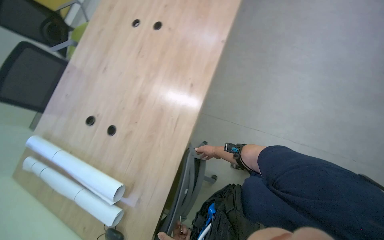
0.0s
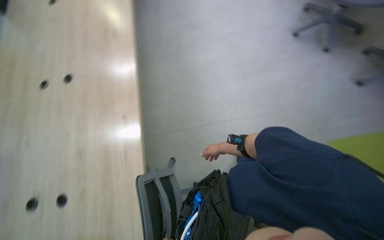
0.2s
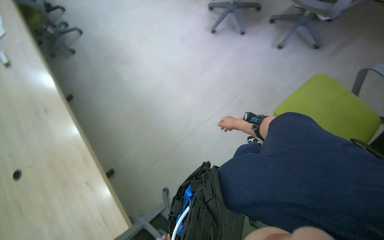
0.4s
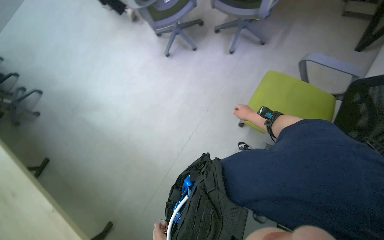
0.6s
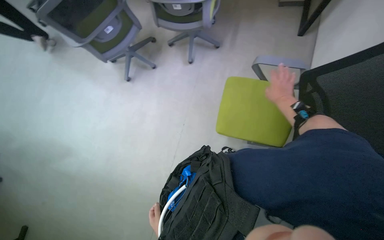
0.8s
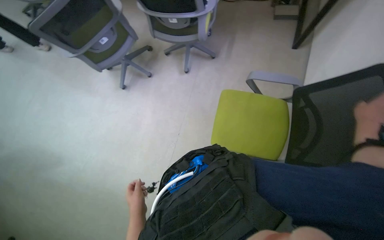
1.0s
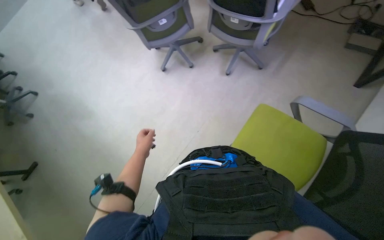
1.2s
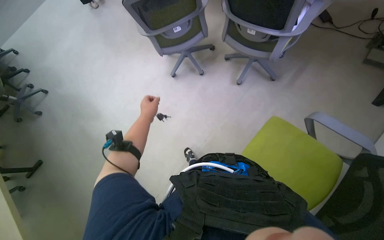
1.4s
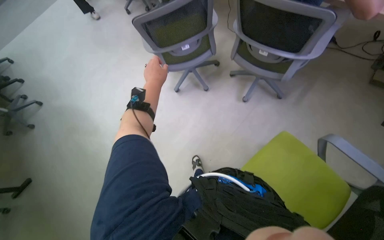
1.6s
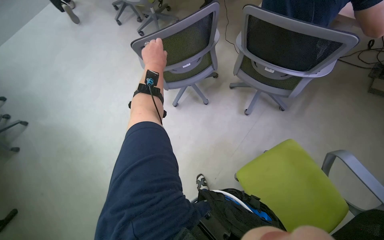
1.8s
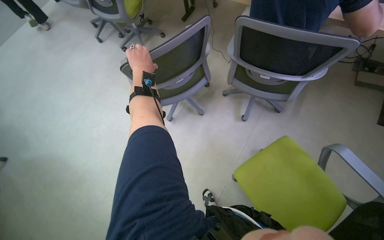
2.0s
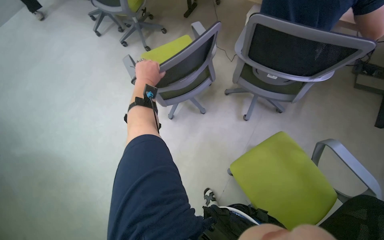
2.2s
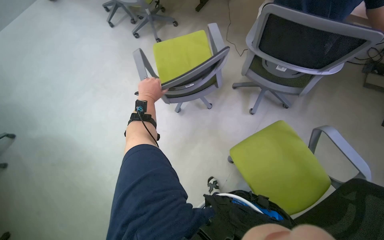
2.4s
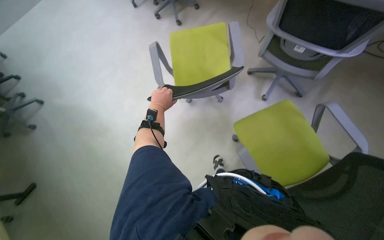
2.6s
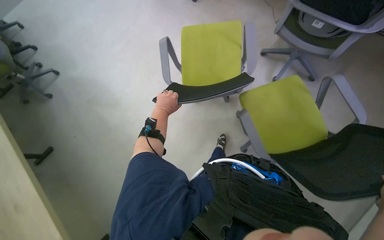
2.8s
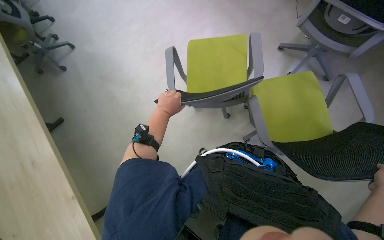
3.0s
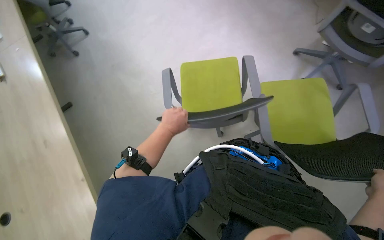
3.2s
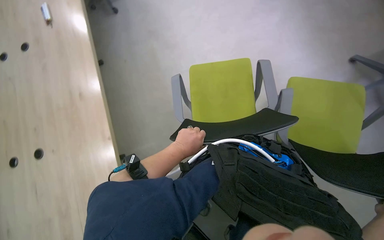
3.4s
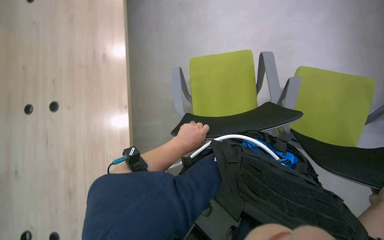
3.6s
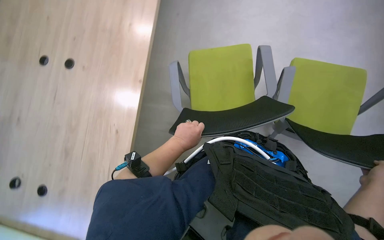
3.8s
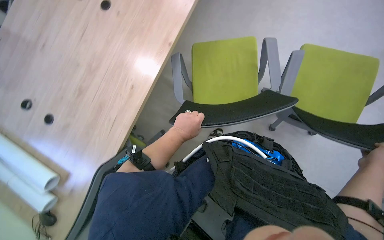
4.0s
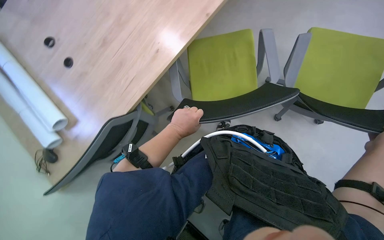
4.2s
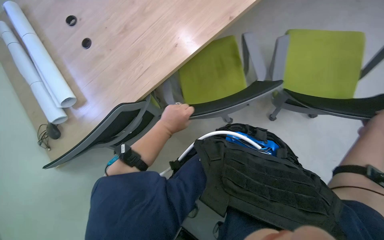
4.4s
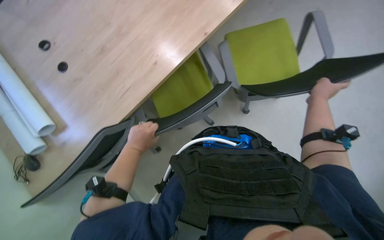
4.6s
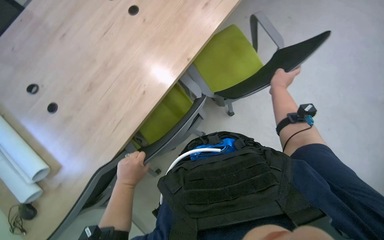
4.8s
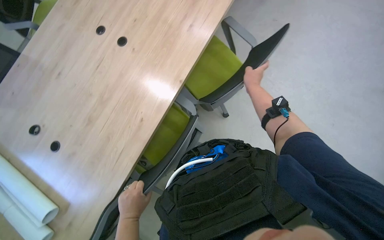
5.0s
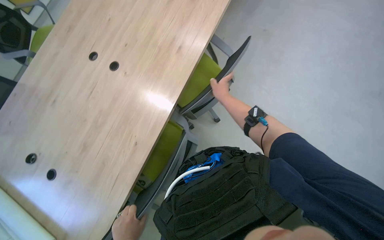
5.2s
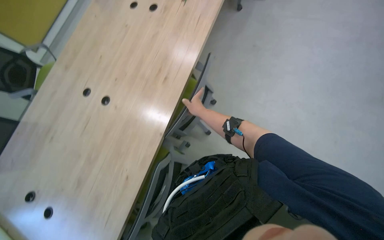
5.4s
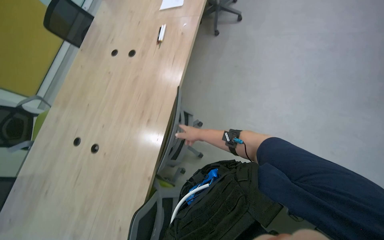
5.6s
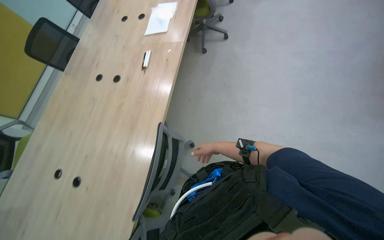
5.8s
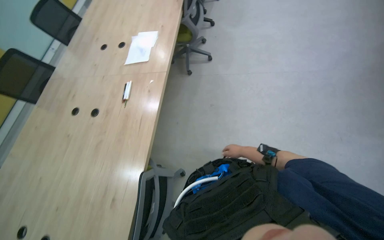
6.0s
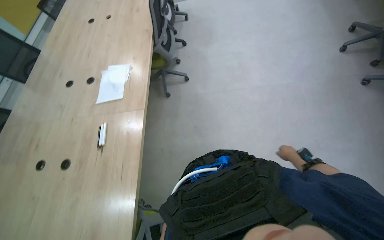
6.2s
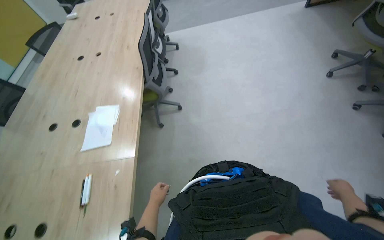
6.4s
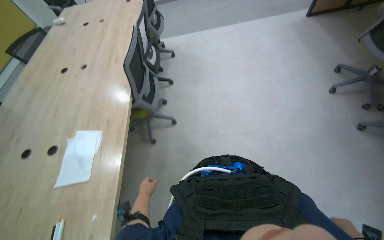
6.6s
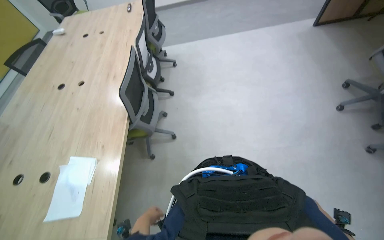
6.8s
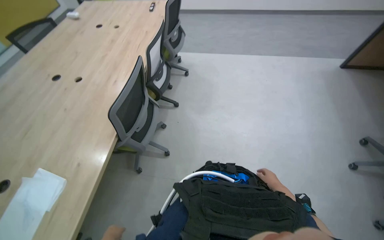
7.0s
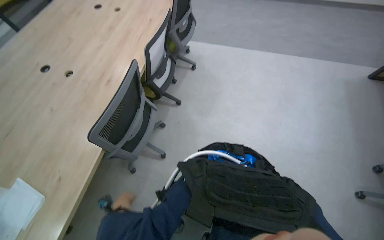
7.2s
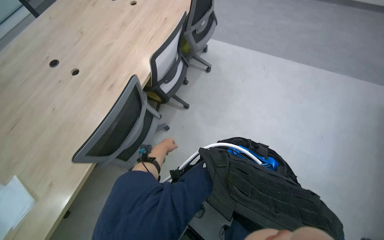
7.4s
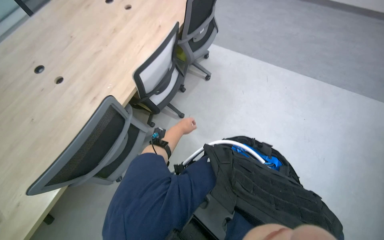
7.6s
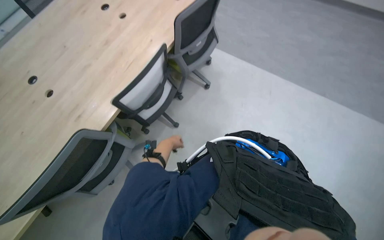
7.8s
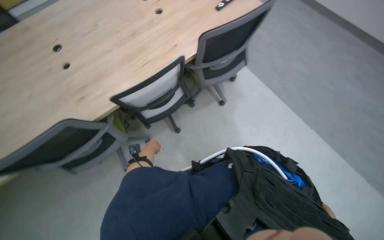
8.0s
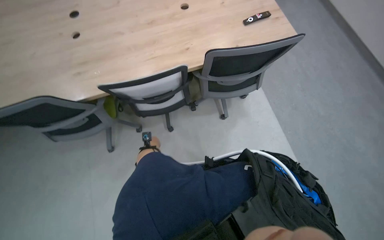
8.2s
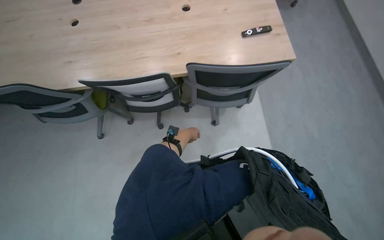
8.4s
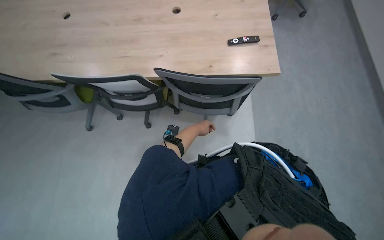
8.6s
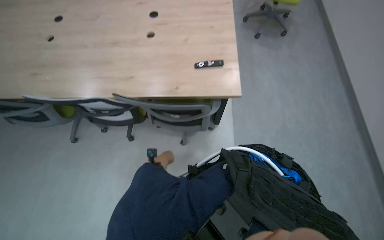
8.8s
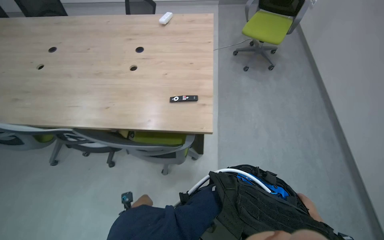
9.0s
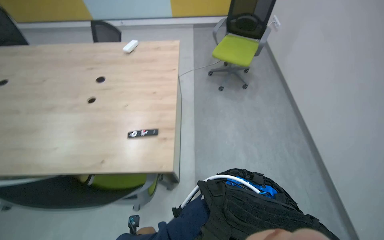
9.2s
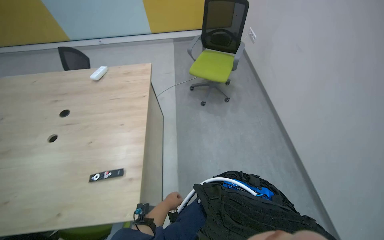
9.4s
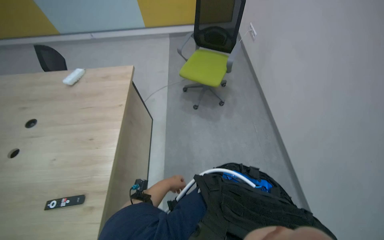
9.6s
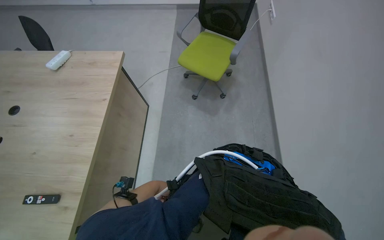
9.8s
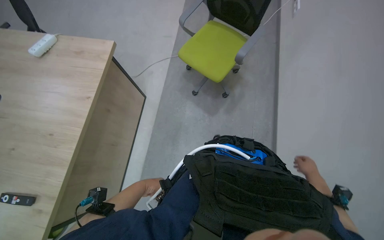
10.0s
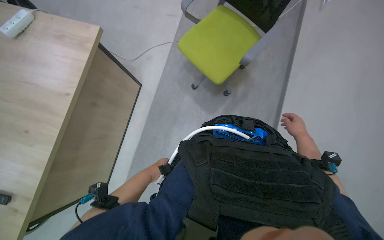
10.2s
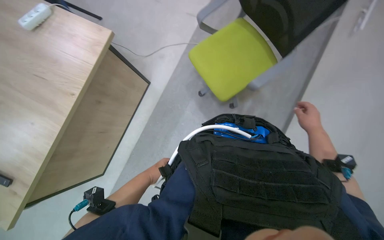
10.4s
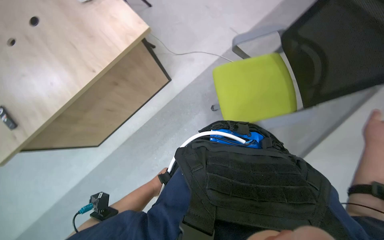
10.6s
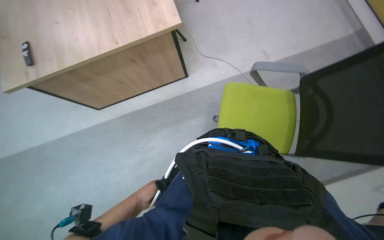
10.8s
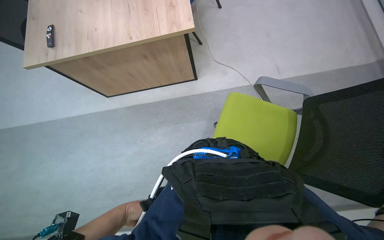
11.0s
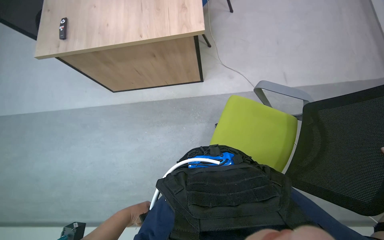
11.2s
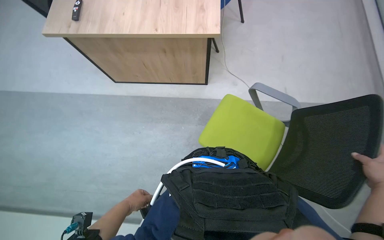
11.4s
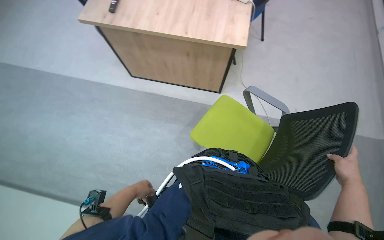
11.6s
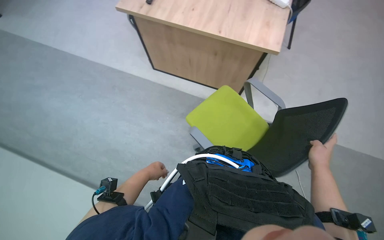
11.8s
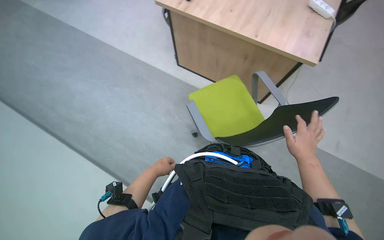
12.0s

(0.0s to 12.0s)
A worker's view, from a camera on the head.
Job: organizing items.
The whole recording: Moving chairs from table. The worker moves chairs away from the table to clear the area.
0.0s - 1.6s: The camera is carried some 60 cm. The wearer's head swings some 40 degrees to the right. The view tilts roughly 20 degrees upward.
1.6s - 3.0s: The left hand goes roughly 35 cm down the picture.
3.0s - 4.4s: The camera pitches downward, by about 15 degrees.
4.4s - 6.0s: The head travels approximately 60 cm. The head turns to the right by roughly 70 degrees. The wearer looks about 35 degrees further upward.
6.0s - 7.6s: The head travels roughly 1.5 m.
7.6s - 9.0s: The camera travels about 1.5 m. The head turns to the left by about 65 degrees.
9.0s - 10.4s: The camera is carried some 1.5 m. The wearer looks about 25 degrees further downward.
10.4s - 12.0s: Everything in view rotates roughly 40 degrees clockwise. The left hand moves approximately 15 cm down the picture and comes back.

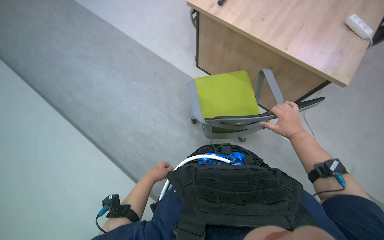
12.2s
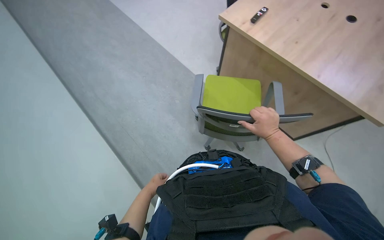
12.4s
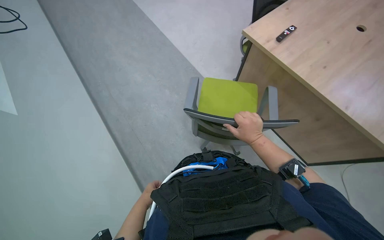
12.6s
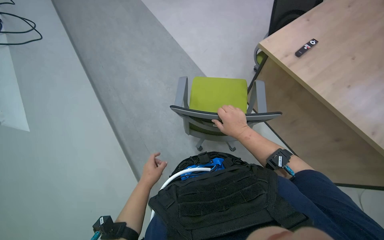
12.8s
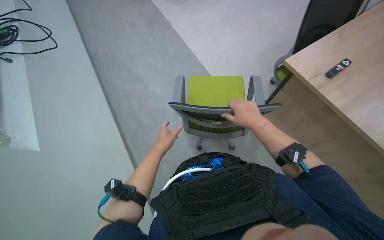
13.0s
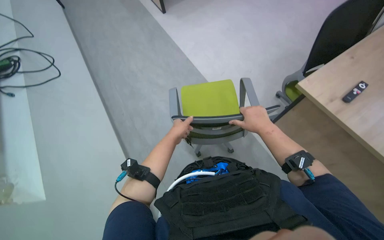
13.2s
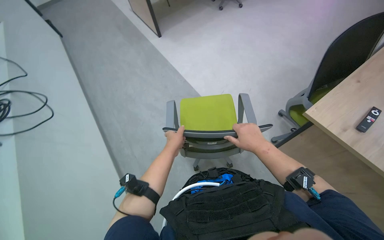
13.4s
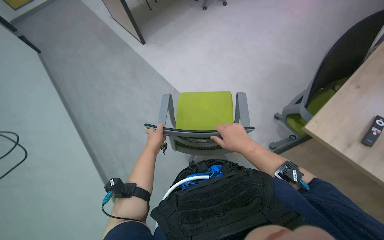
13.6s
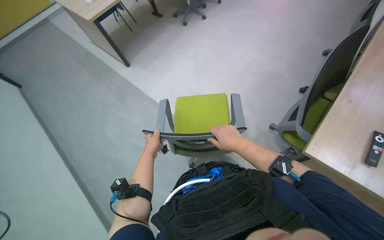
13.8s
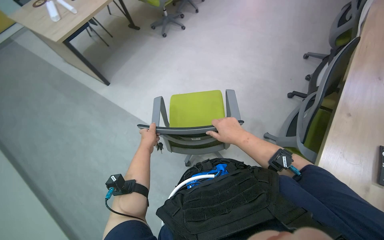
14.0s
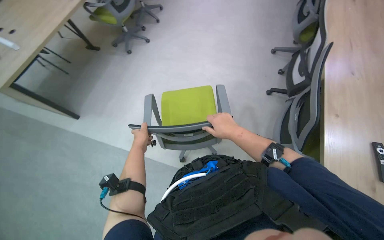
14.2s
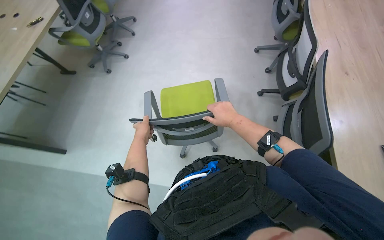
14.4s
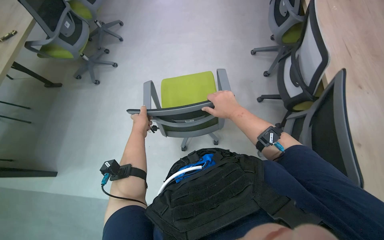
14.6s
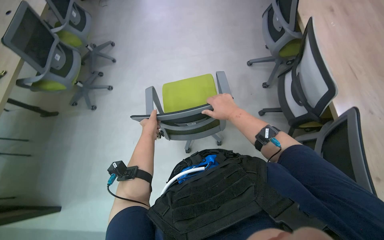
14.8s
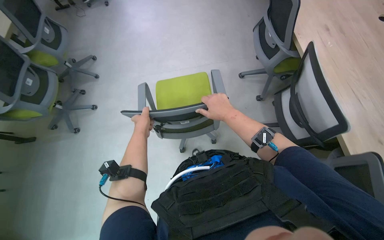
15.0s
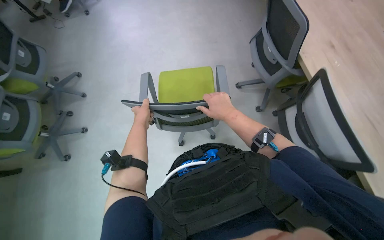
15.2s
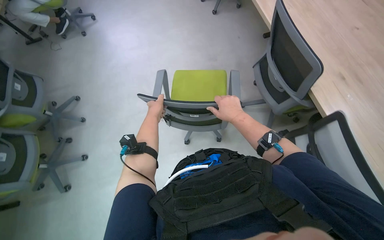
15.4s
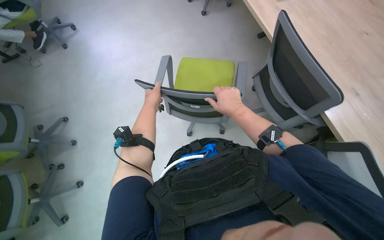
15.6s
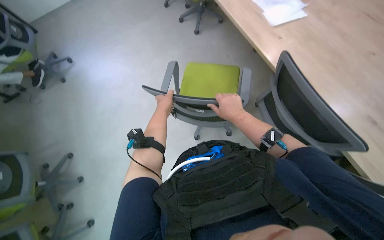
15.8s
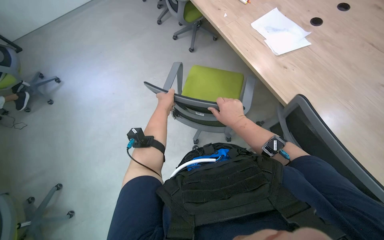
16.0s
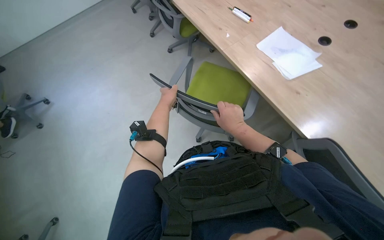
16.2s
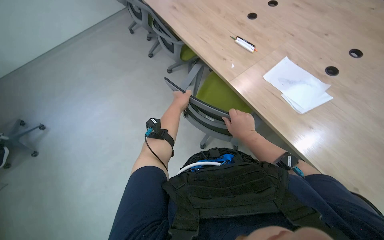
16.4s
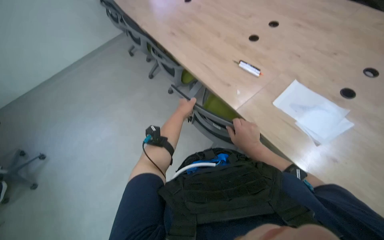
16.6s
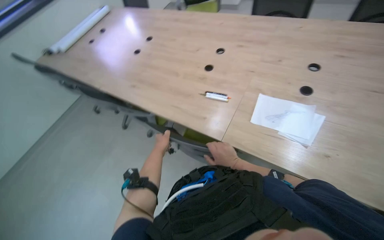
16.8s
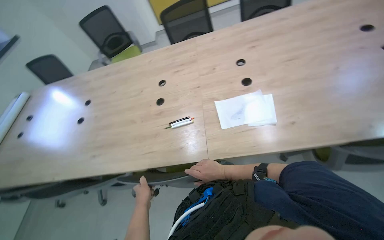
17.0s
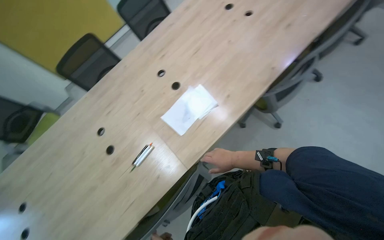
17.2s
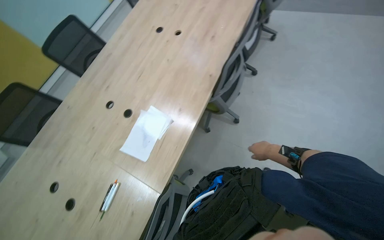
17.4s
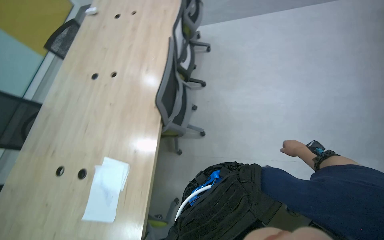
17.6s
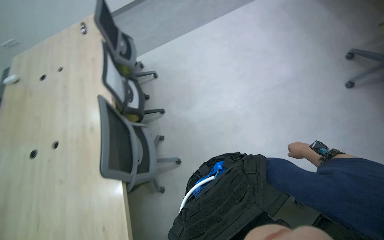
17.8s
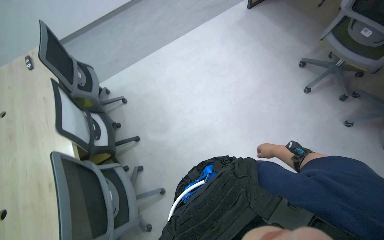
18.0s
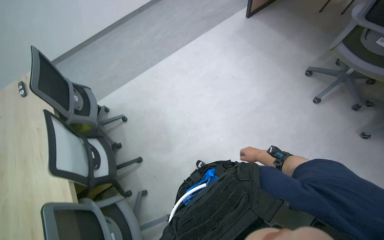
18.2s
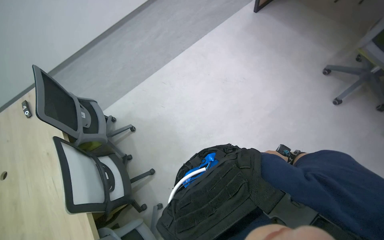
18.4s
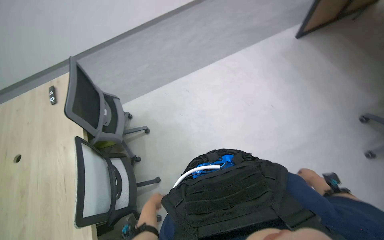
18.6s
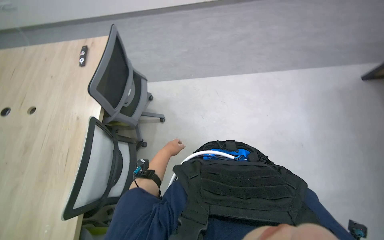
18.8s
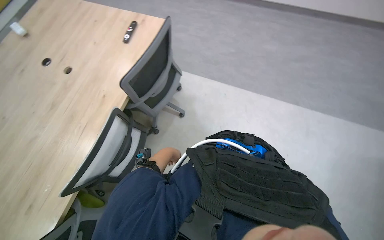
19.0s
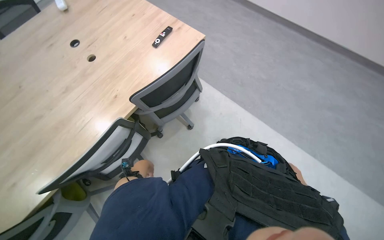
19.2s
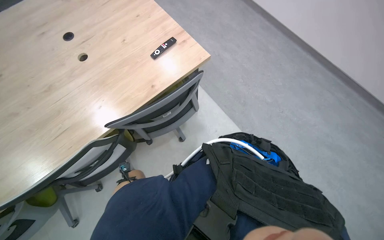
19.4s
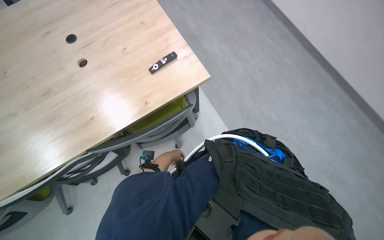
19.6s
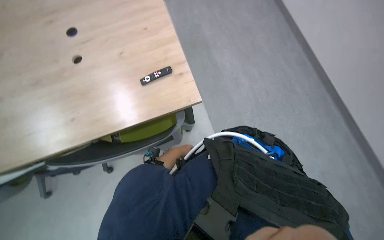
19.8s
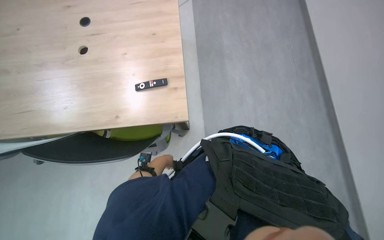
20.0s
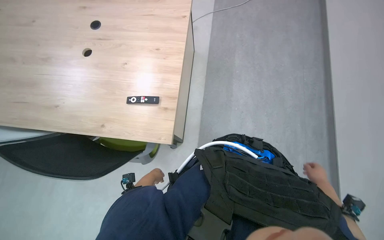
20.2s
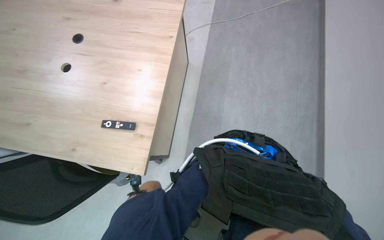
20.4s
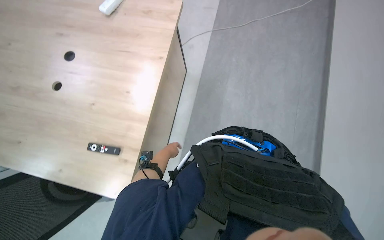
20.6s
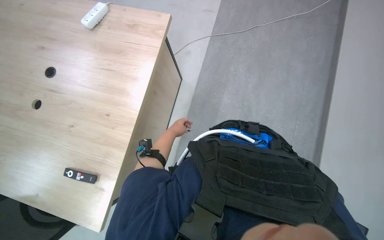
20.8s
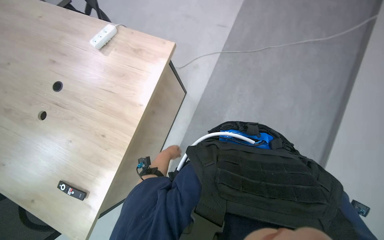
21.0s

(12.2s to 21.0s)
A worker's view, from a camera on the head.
Job: organizing items.
The whole recording: Moving chairs from table. The worker moves chairs away from the table to clear the area.
12.2s - 13.6s: The left hand moves up the picture, roughly 20 cm. Meanwhile the right hand shifts roughly 15 cm to the left.
15.2s - 16.6s: The camera is carried roughly 1 m. The view tips upward by some 15 degrees. The scene turns roughly 25 degrees counterclockwise in the picture.
16.6s - 18.0s: The wearer moves some 60 cm. The head rotates about 170 degrees to the right. The view tilts roughly 55 degrees upward.
18.0s - 19.6s: The wearer moves some 1.5 m. The head turns to the left by about 90 degrees. The wearer looks roughly 15 degrees further downward.
19.6s - 21.0s: The wearer moves some 90 cm. The scene rotates clockwise by roughly 40 degrees.
